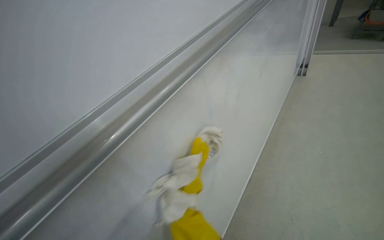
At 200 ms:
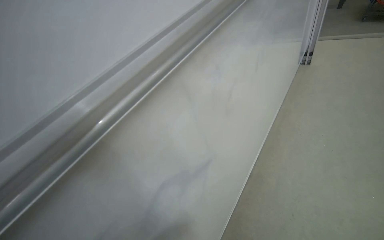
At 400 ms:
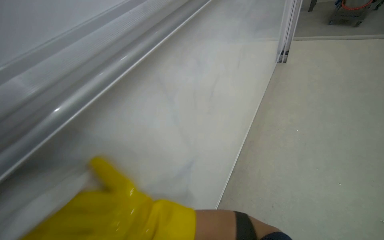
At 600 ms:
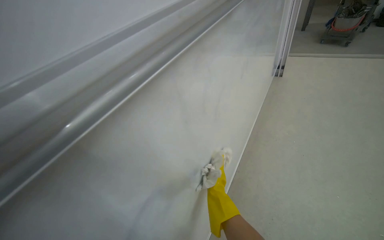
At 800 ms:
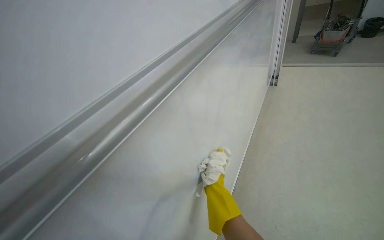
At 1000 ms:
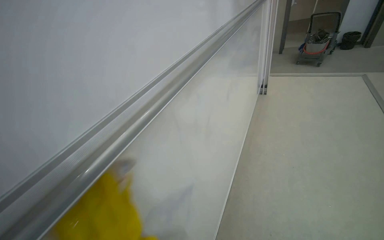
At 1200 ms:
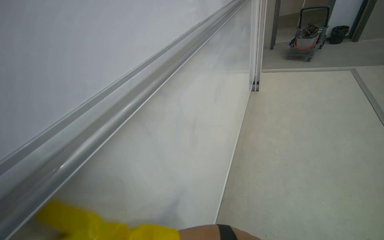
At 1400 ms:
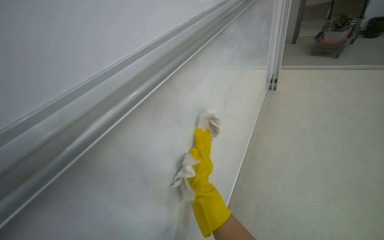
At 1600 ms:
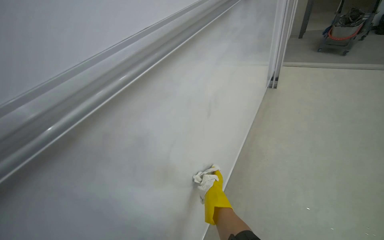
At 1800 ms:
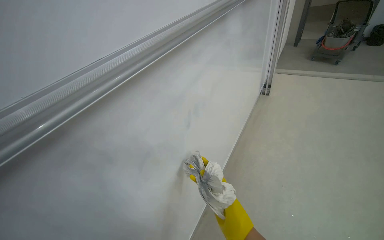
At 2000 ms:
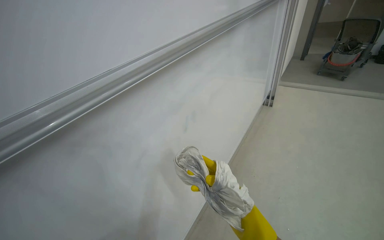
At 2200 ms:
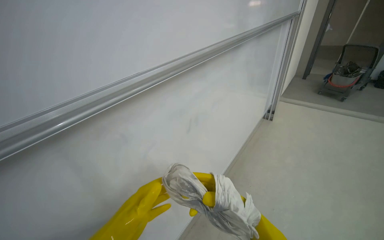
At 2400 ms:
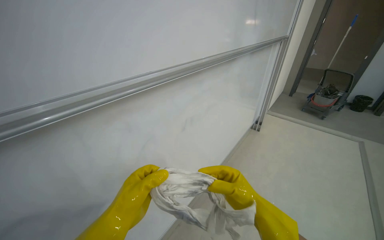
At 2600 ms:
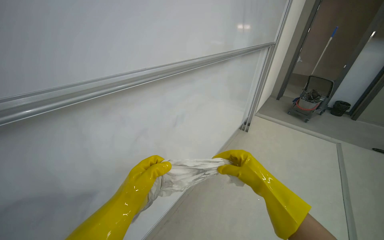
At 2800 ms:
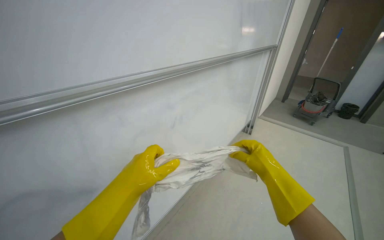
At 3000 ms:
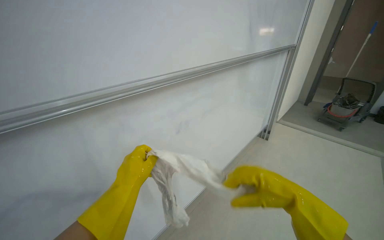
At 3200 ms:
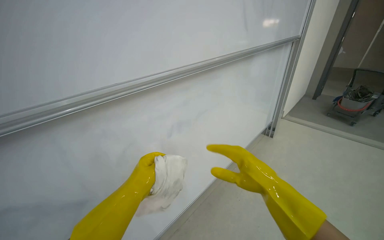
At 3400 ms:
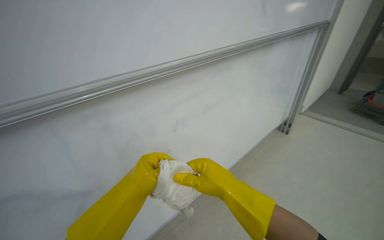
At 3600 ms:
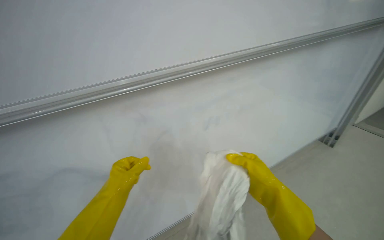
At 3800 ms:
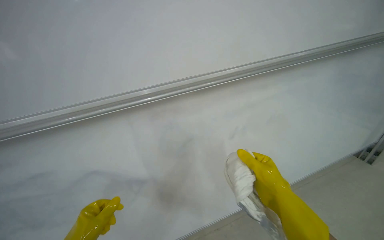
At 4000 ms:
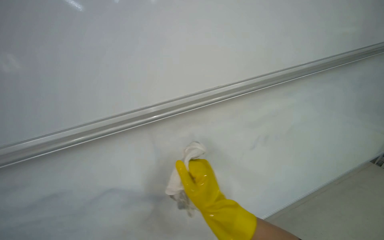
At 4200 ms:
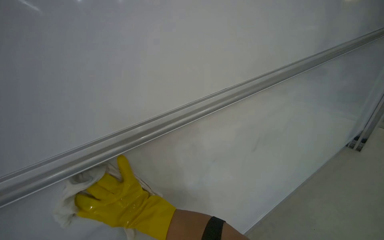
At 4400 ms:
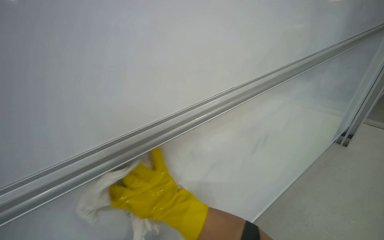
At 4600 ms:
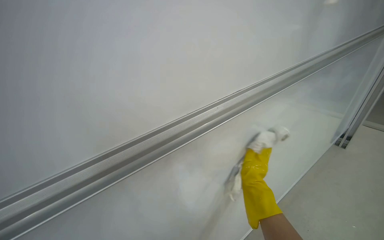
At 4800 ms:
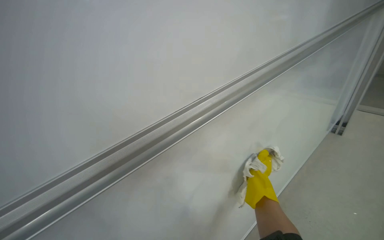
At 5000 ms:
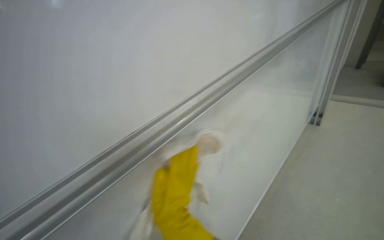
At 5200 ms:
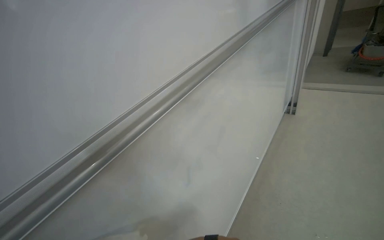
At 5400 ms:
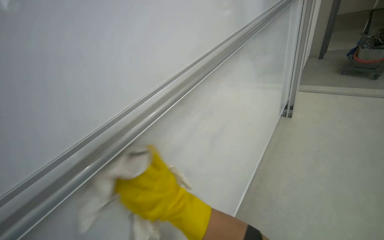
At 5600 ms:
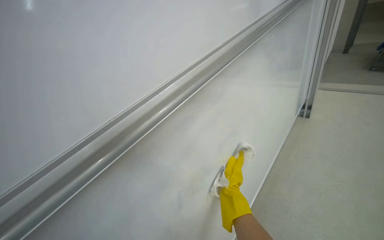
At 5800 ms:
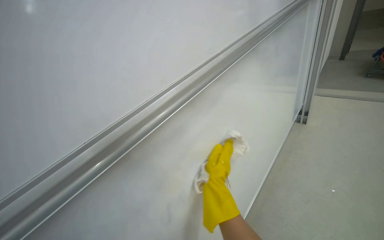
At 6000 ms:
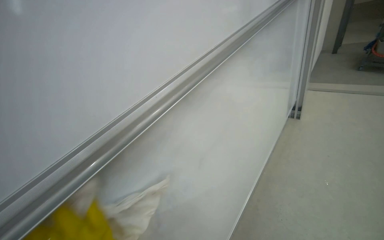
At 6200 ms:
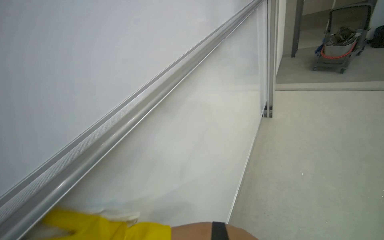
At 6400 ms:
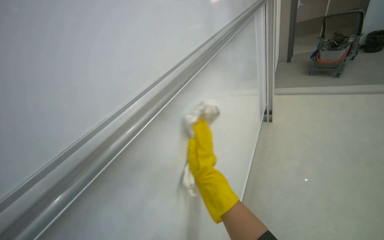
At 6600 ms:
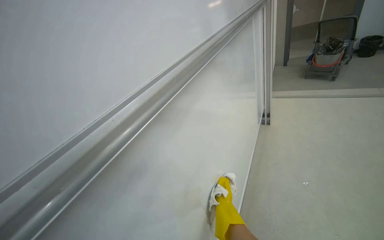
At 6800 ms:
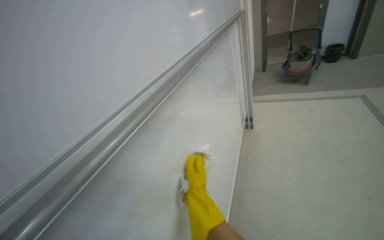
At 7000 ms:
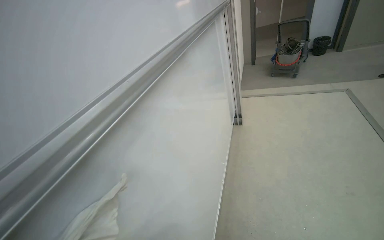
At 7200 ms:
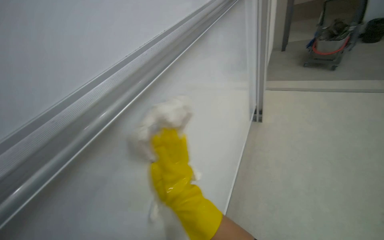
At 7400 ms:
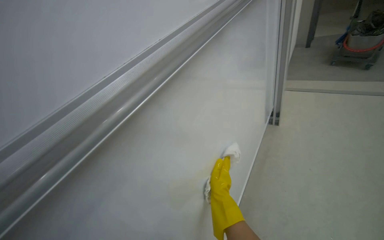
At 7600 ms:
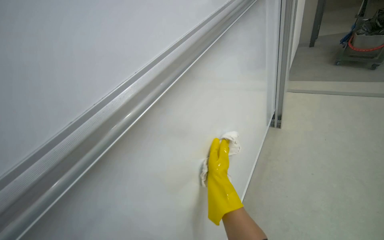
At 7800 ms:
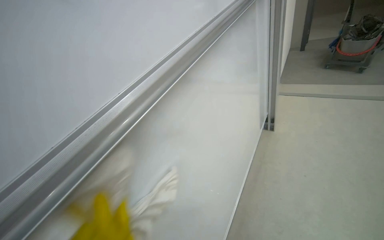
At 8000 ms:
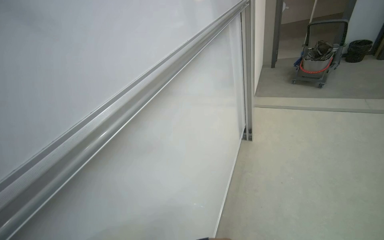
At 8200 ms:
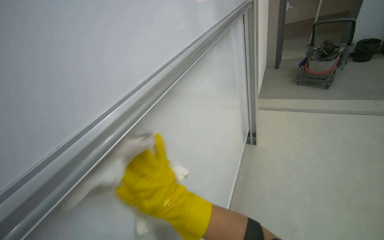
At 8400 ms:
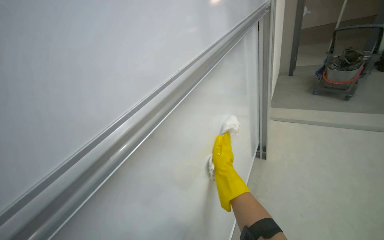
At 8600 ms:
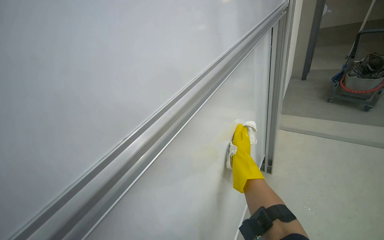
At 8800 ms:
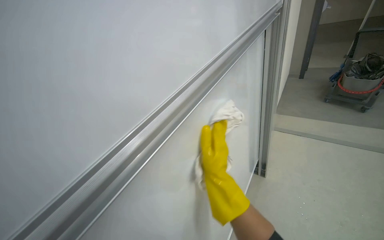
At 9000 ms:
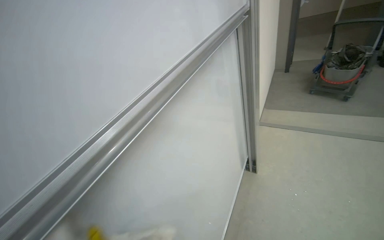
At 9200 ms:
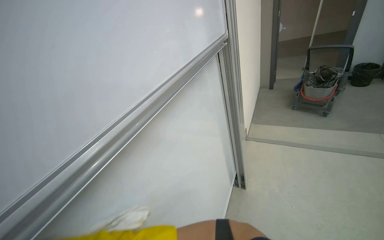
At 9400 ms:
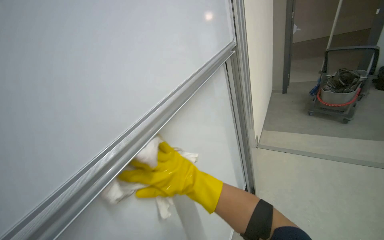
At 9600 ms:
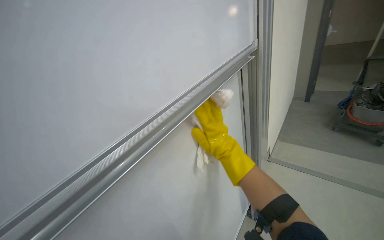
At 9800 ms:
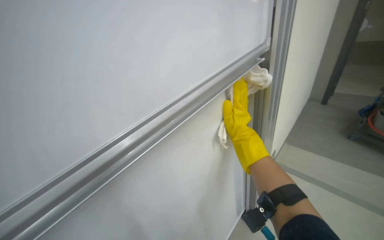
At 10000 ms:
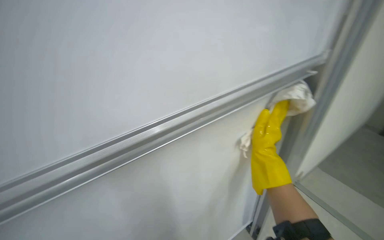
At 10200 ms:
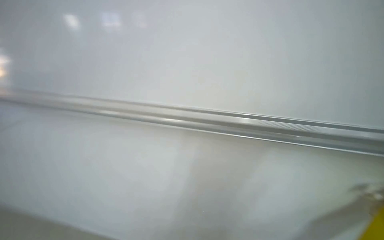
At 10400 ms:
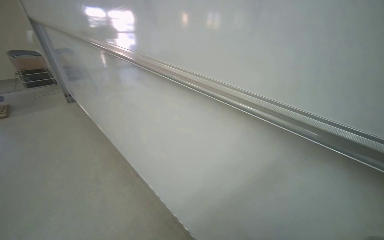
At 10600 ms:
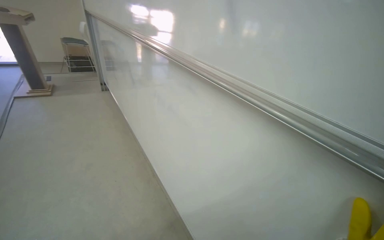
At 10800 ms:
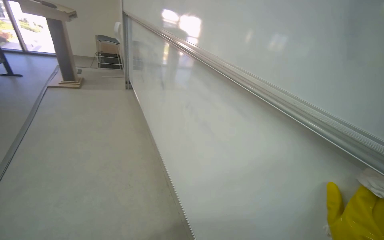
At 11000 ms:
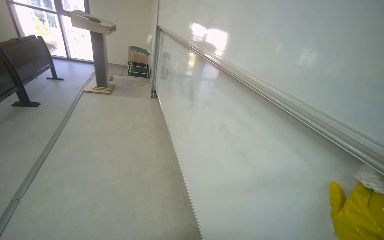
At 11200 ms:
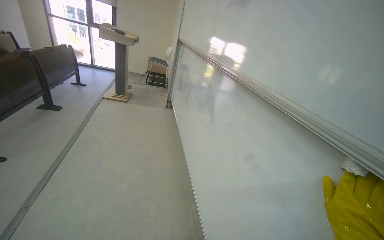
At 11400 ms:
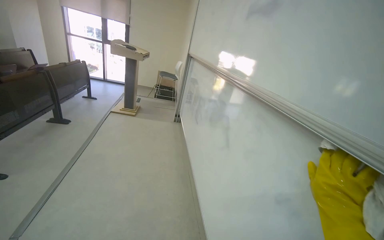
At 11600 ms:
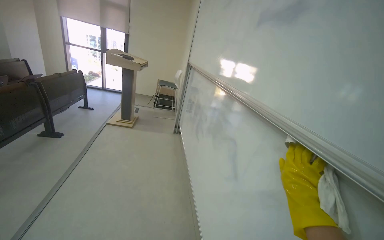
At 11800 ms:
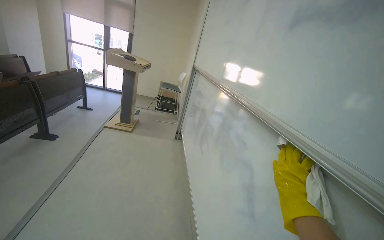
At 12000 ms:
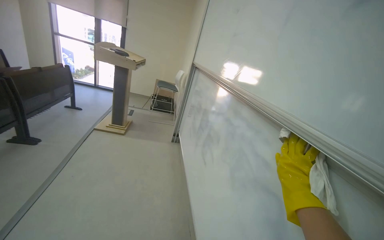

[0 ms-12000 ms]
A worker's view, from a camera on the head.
Job: wiping surfaces.
The whole recording: Cleaning whiteboard and tracks. The worker cleans the whiteboard surface and its tracks with a cloth and spray.
1600 ms to 3000 ms: The camera pitches upward, by approximately 10 degrees.
3000 ms to 4400 ms: The right hand travels to the left by some 20 cm.
4400 ms to 6000 ms: The head travels approximately 40 cm. The head rotates roughly 20 degrees to the right.
7600 ms to 9000 ms: The camera is carried some 50 cm.
9000 ms to 10400 ms: The head turns to the left by some 100 degrees.
10400 ms to 12000 ms: The camera is carried about 1 m. The head turns to the left by some 35 degrees. The camera pitches upward, by approximately 20 degrees.

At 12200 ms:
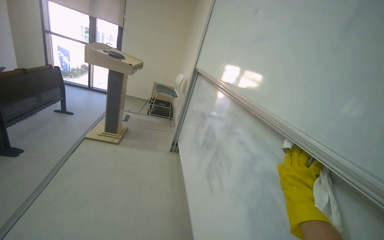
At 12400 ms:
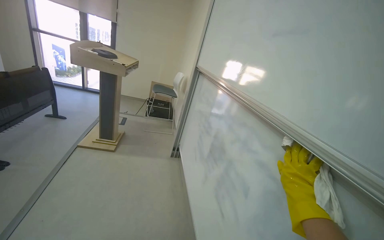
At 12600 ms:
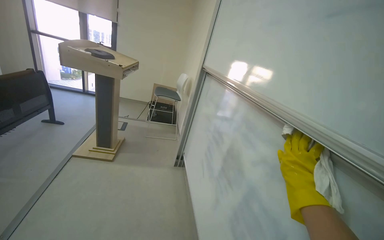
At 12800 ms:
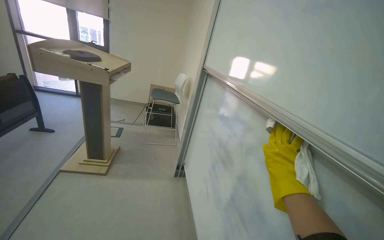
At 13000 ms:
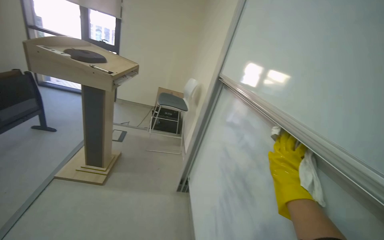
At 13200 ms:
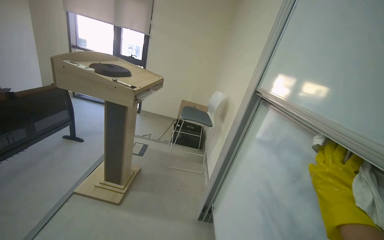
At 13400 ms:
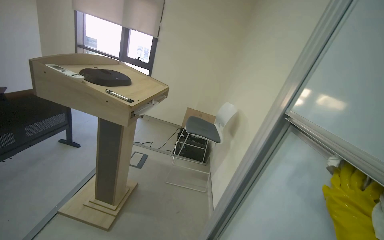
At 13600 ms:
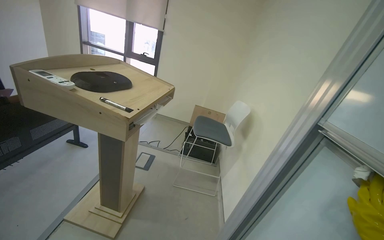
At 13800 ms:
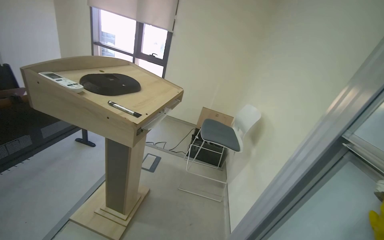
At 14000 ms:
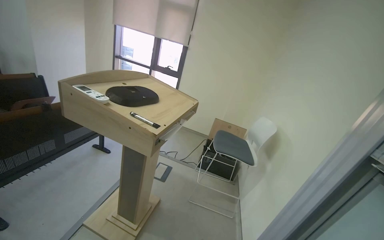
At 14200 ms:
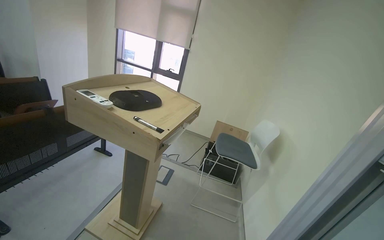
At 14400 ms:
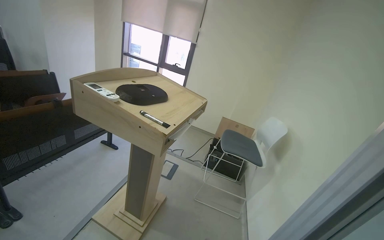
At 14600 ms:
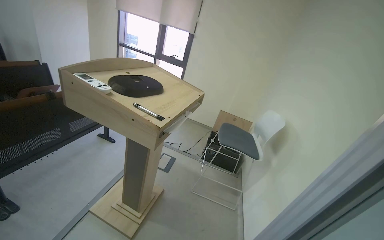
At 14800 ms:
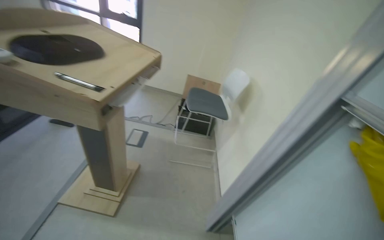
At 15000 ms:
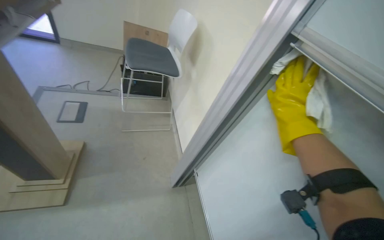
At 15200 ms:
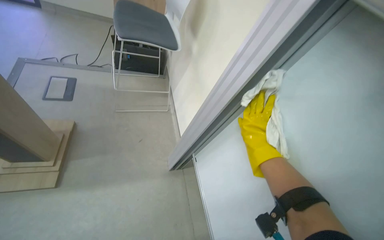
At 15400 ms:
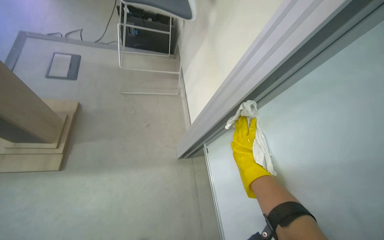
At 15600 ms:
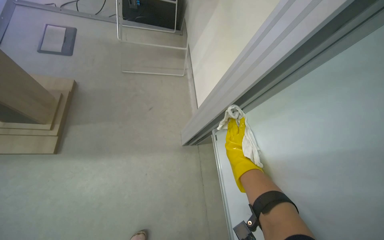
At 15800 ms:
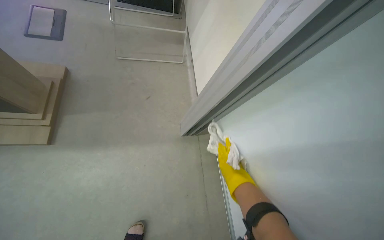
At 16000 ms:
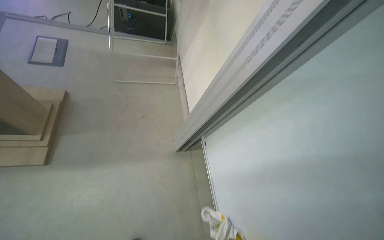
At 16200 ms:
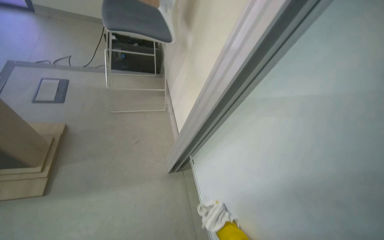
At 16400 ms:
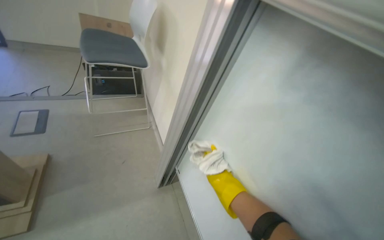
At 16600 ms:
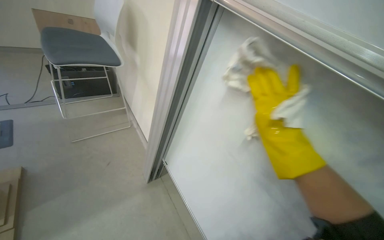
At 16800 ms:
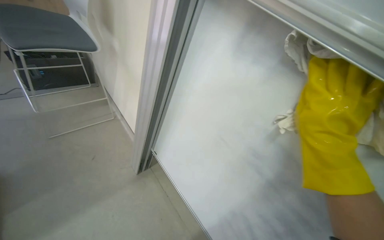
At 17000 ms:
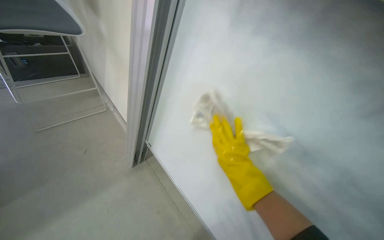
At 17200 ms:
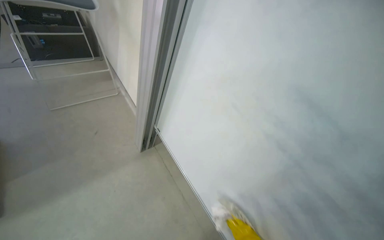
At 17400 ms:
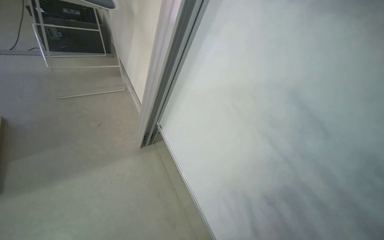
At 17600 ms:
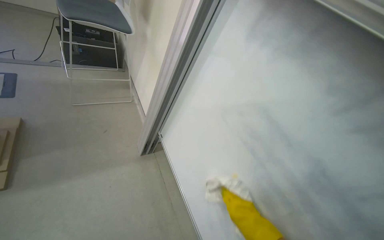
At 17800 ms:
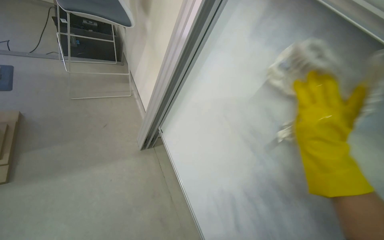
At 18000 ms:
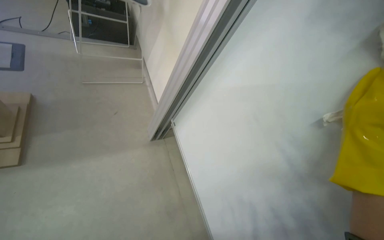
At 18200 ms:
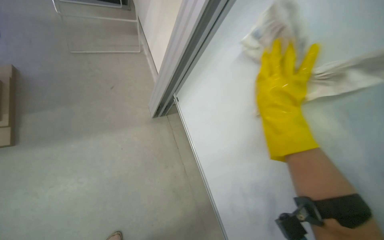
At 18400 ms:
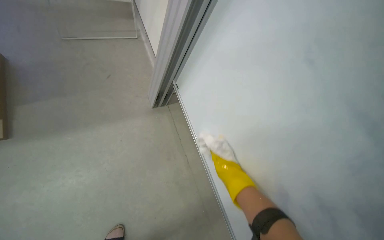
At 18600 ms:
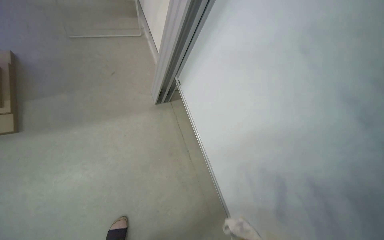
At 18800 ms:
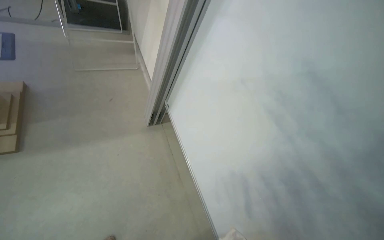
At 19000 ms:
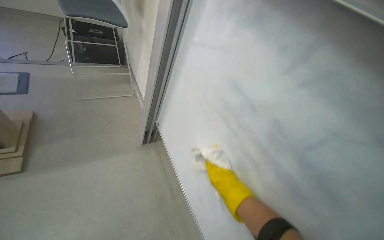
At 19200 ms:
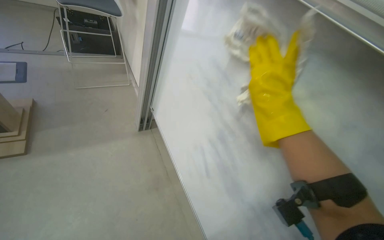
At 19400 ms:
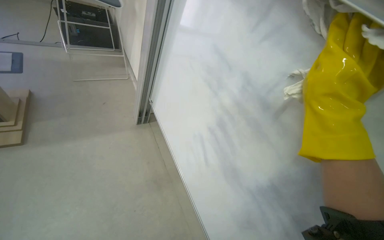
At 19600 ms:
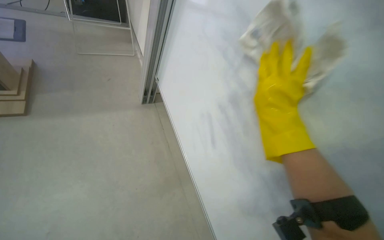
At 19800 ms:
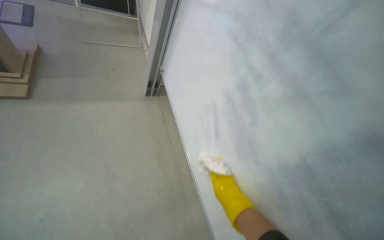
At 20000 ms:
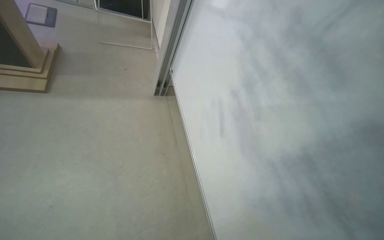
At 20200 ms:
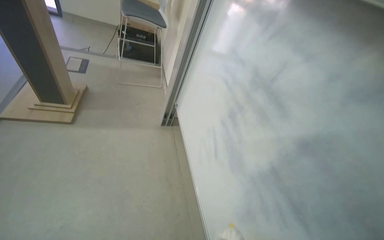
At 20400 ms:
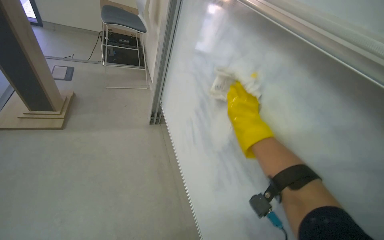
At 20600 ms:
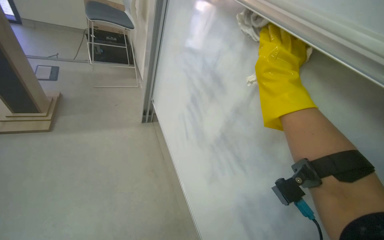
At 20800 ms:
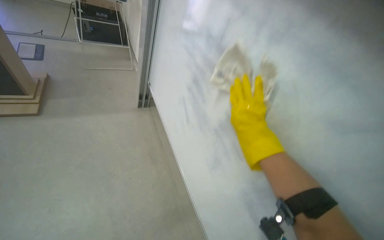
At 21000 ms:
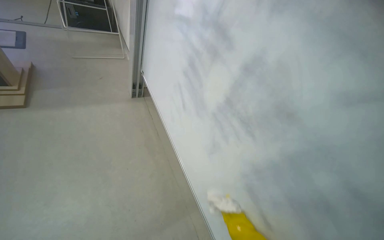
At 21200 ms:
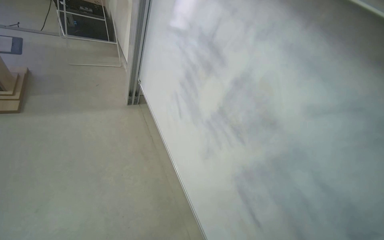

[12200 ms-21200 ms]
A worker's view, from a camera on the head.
Job: wiping surfaces.
The whole recording: Cleaning whiteboard and tracks. The worker cleans the whiteboard surface and its tracks with a cloth and spray.
12200 ms to 13800 ms: The wearer moves approximately 1.5 m. The camera sweeps to the left, by approximately 20 degrees.
13800 ms to 15200 ms: The head turns to the right by approximately 25 degrees. The camera pitches downward, by roughly 35 degrees.
15200 ms to 16600 ms: The wearer looks about 20 degrees further to the right.
16600 ms to 18200 ms: The wearer looks approximately 20 degrees further downward.
18200 ms to 19800 ms: The head travels roughly 40 cm.